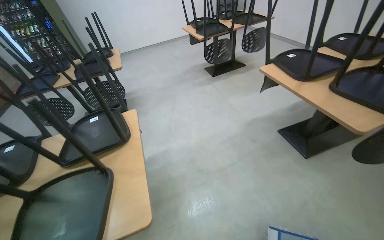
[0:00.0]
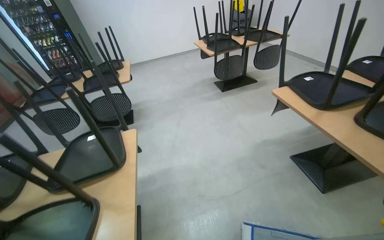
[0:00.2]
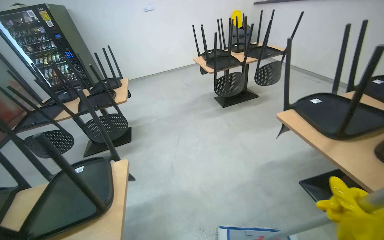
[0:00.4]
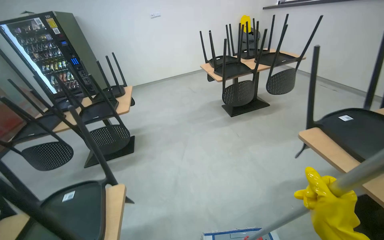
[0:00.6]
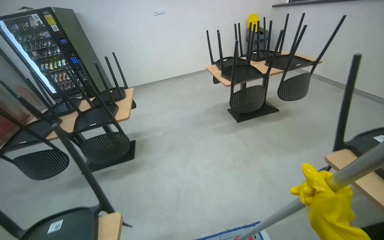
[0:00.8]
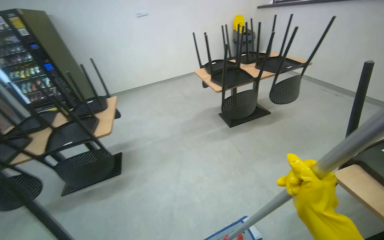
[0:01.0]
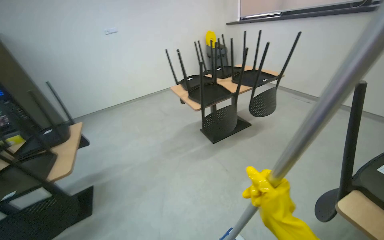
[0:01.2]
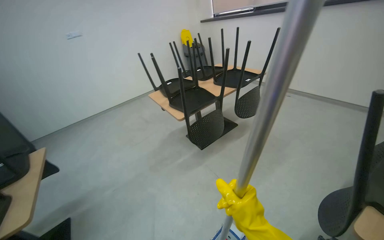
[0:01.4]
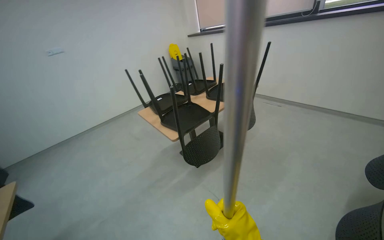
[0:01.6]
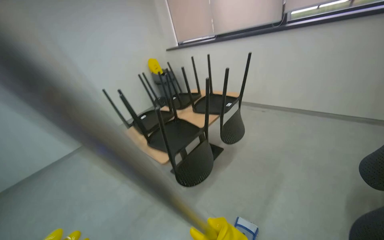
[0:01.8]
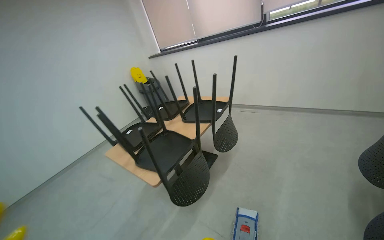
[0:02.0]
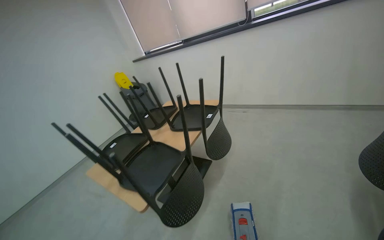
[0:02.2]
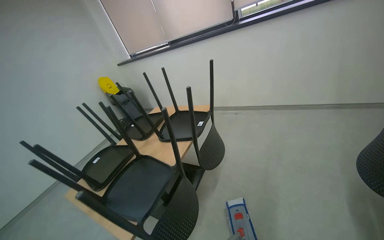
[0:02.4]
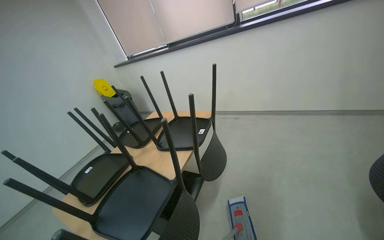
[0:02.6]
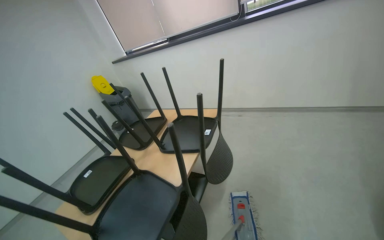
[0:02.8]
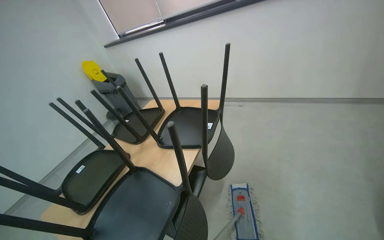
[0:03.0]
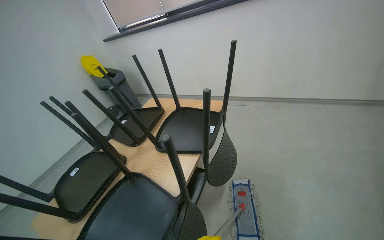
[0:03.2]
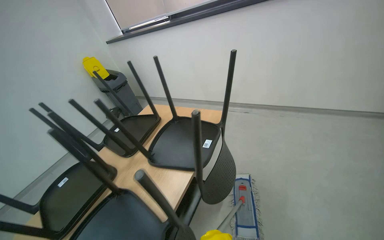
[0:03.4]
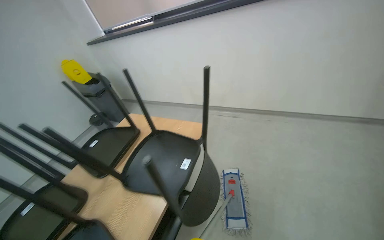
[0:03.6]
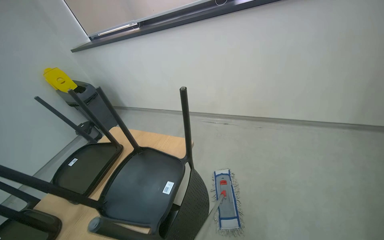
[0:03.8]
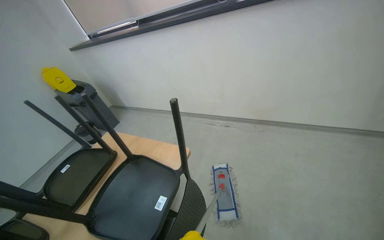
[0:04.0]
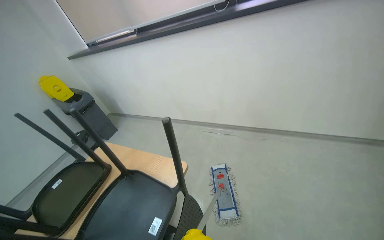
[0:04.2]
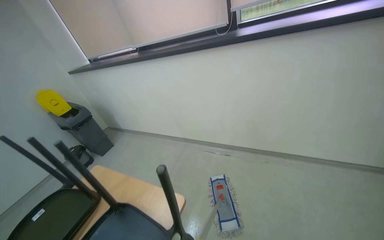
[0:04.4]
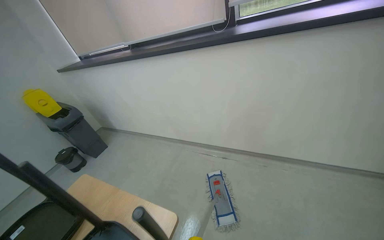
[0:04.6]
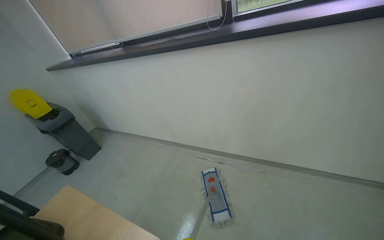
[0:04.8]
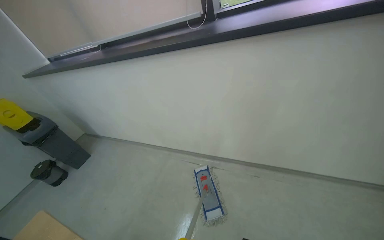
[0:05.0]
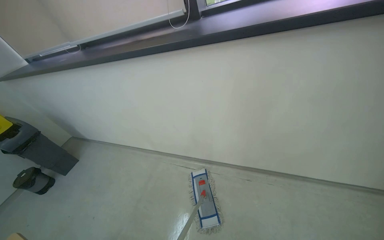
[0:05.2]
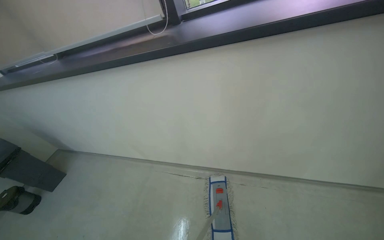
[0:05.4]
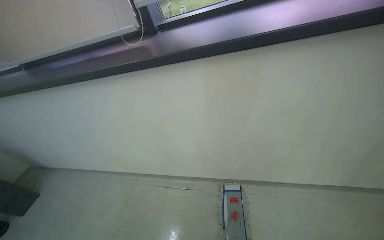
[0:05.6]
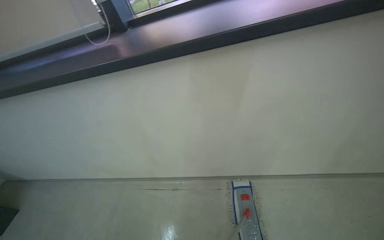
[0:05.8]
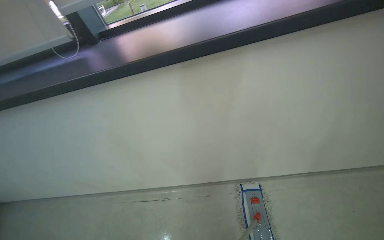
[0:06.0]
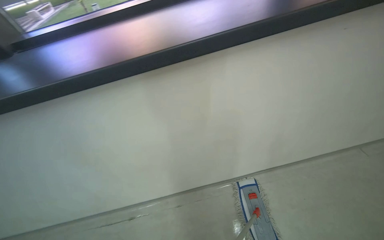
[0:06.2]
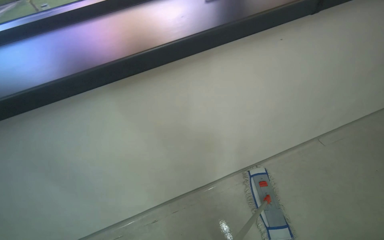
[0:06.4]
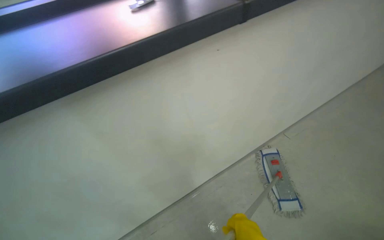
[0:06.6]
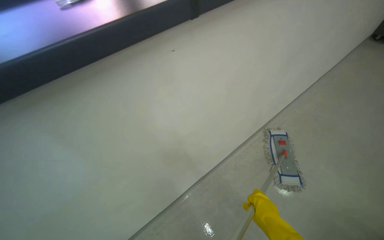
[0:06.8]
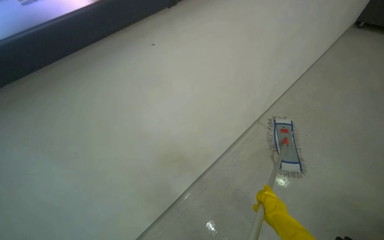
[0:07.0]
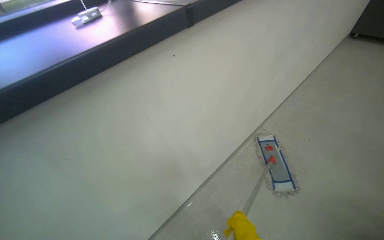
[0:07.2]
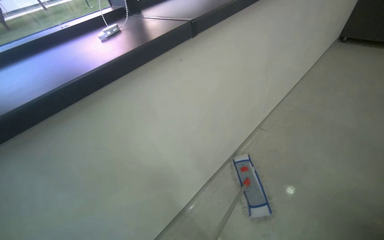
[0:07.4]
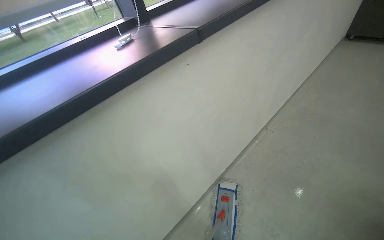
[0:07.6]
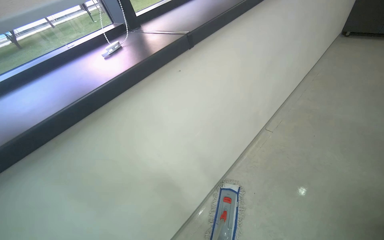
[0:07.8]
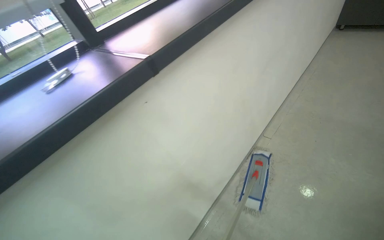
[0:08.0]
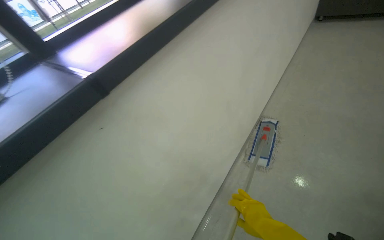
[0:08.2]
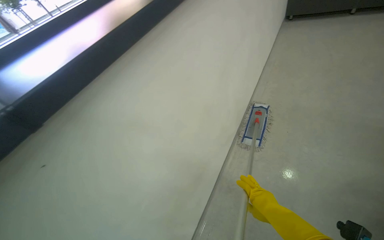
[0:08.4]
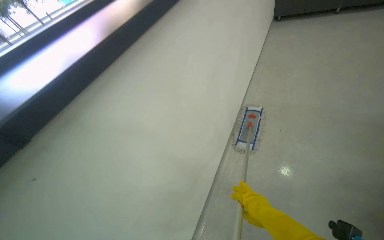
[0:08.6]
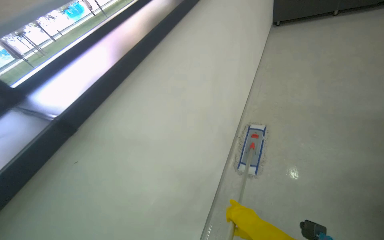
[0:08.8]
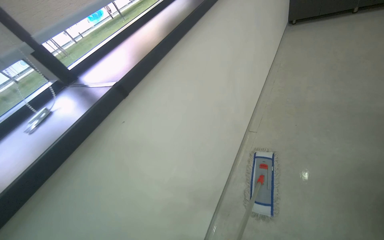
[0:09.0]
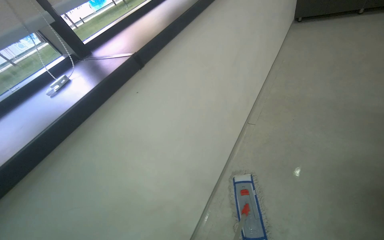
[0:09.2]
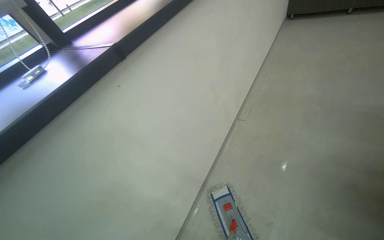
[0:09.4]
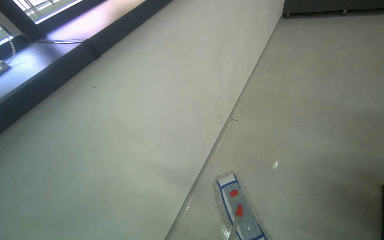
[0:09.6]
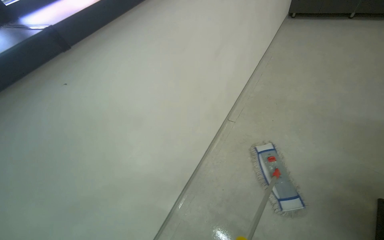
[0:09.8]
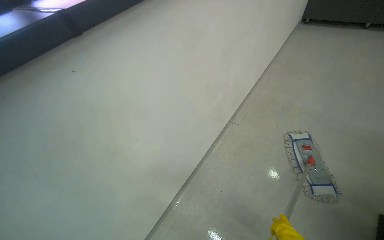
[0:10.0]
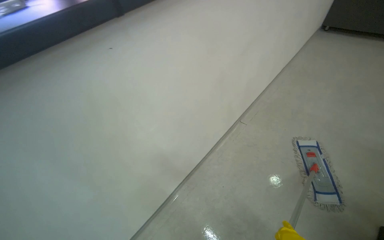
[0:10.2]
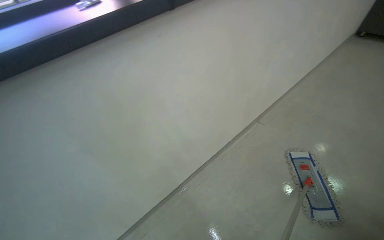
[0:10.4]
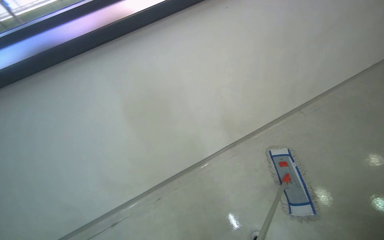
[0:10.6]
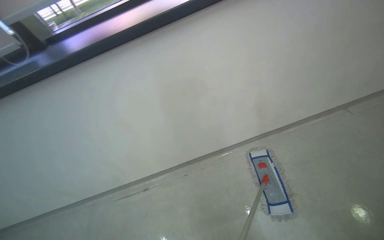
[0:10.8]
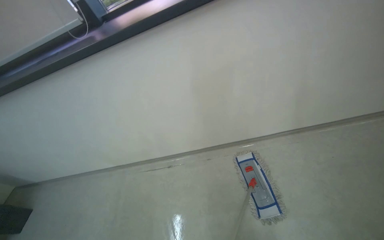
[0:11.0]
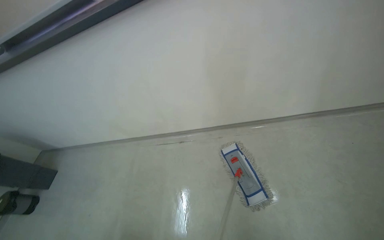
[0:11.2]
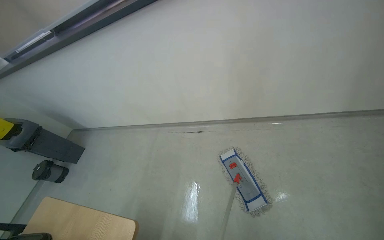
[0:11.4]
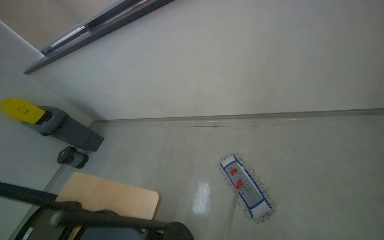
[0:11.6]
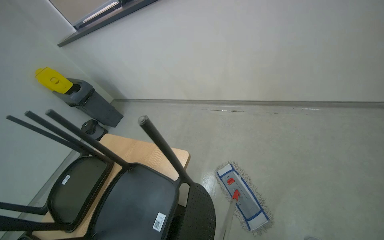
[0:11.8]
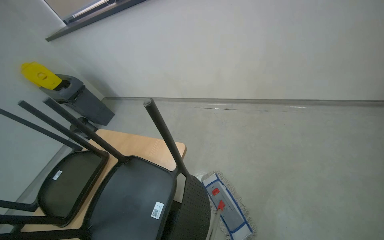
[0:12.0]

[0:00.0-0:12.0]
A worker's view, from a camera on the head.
Job: mopping floor.
The whole recording: Mopping canteen floor. The worker mops the canteen floor with a flat mop and a bucket.
0:00.0 to 0:01.6: The camera travels some 1.5 m. The head rotates about 20 degrees to the right. The view tilts approximately 15 degrees upward.
0:01.6 to 0:03.0: The head travels approximately 70 cm. The wearer's head swings some 25 degrees to the right.
0:03.0 to 0:04.4: The camera is carried some 70 cm.

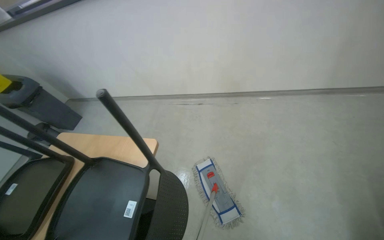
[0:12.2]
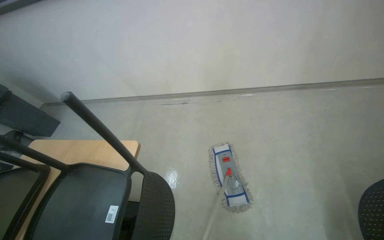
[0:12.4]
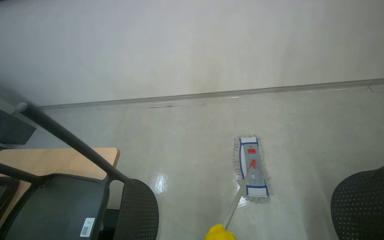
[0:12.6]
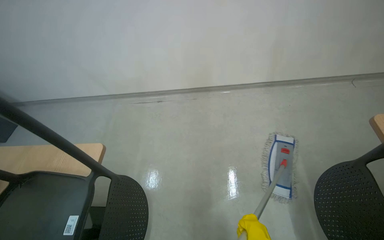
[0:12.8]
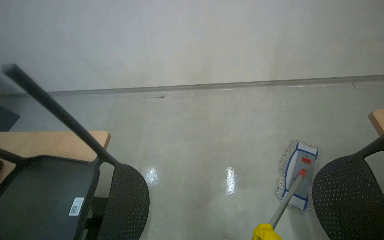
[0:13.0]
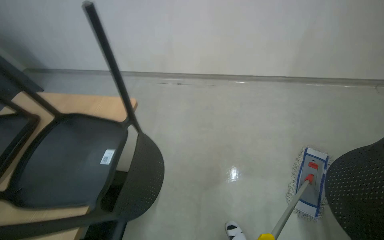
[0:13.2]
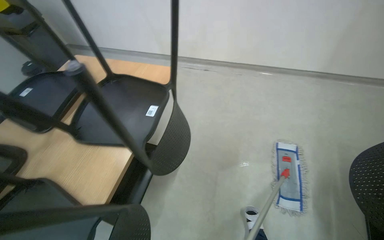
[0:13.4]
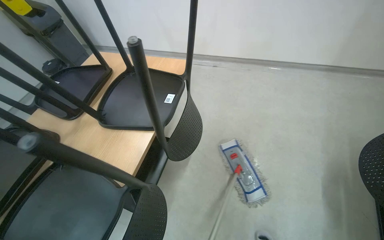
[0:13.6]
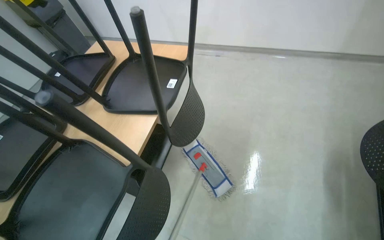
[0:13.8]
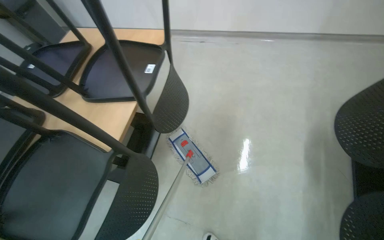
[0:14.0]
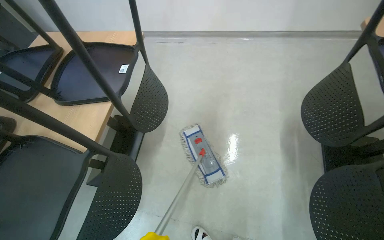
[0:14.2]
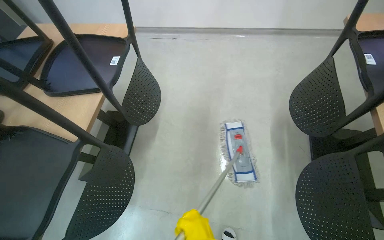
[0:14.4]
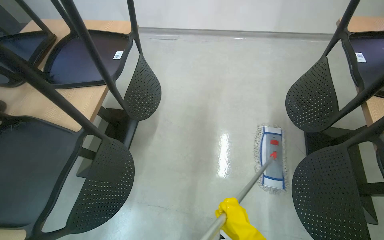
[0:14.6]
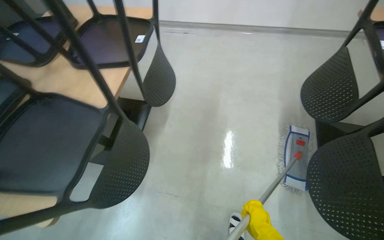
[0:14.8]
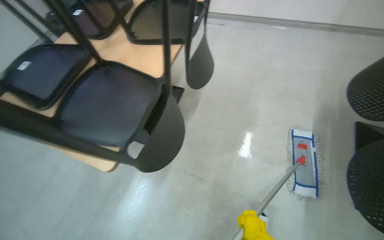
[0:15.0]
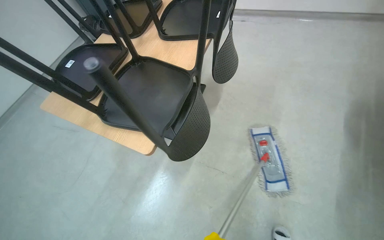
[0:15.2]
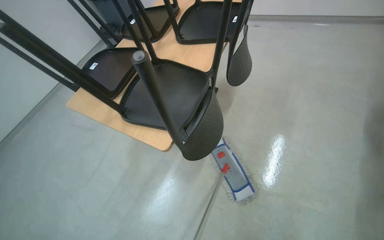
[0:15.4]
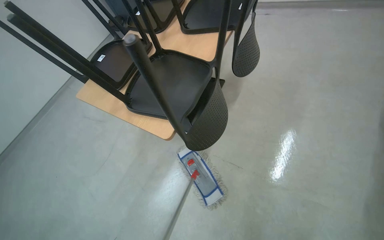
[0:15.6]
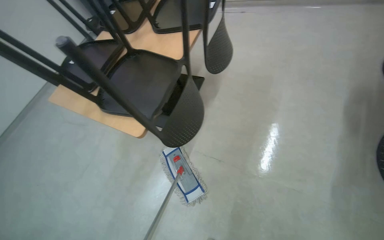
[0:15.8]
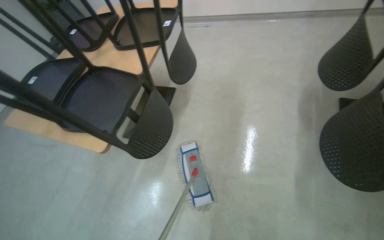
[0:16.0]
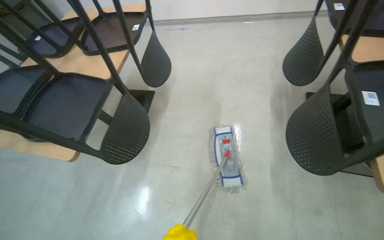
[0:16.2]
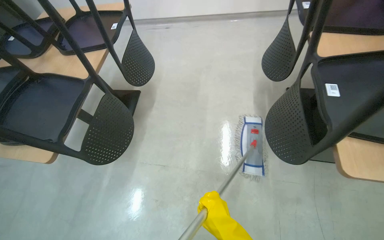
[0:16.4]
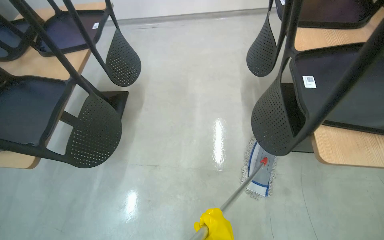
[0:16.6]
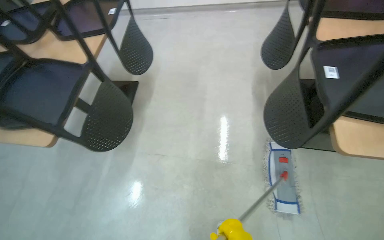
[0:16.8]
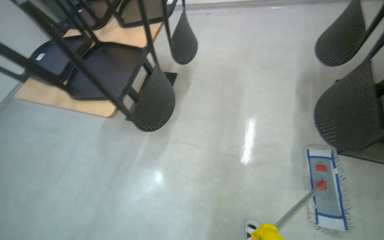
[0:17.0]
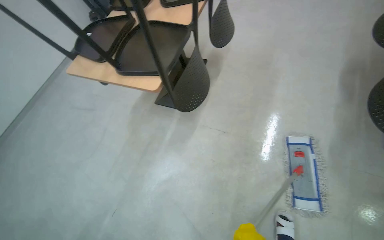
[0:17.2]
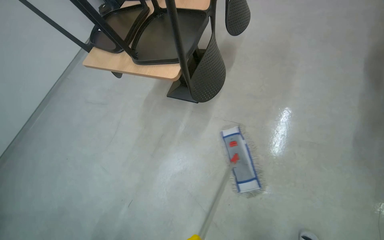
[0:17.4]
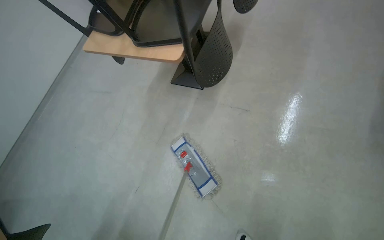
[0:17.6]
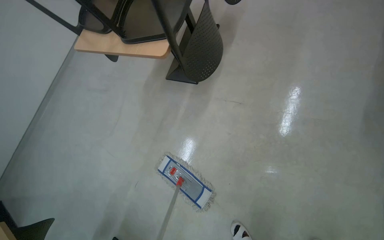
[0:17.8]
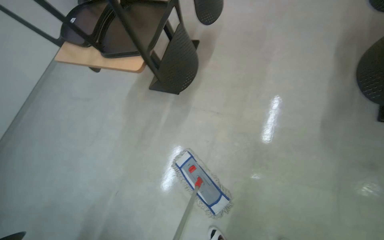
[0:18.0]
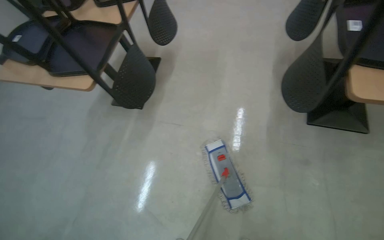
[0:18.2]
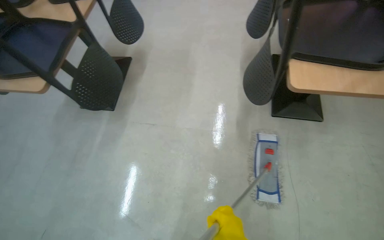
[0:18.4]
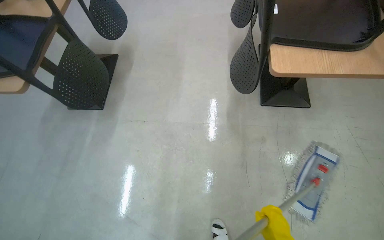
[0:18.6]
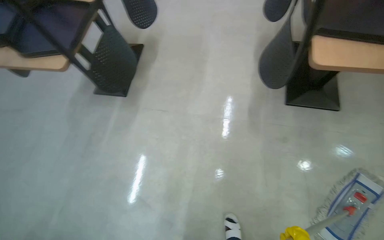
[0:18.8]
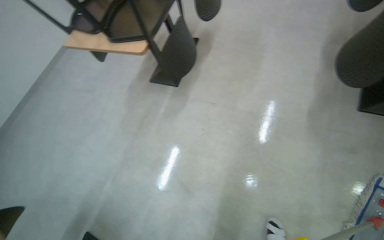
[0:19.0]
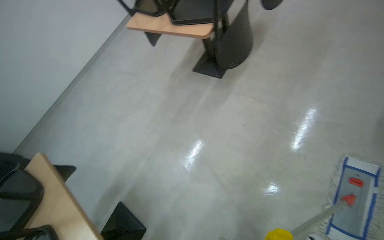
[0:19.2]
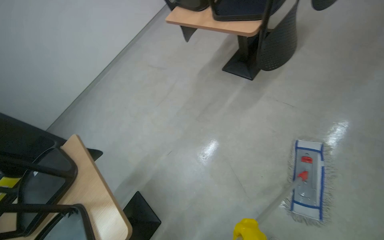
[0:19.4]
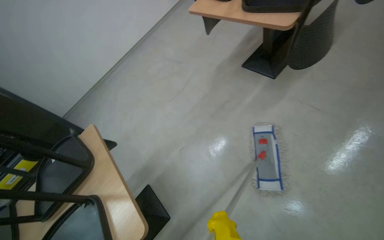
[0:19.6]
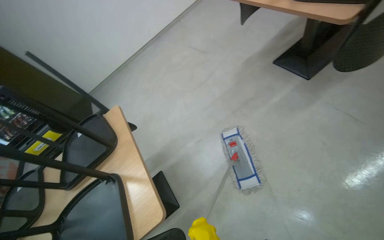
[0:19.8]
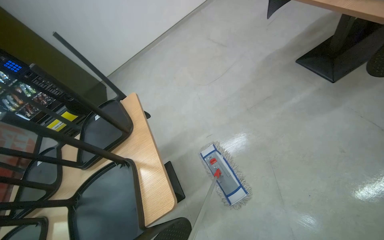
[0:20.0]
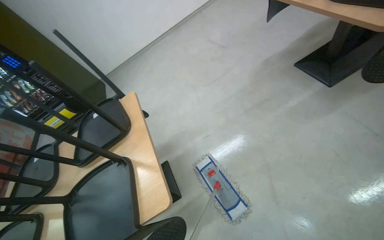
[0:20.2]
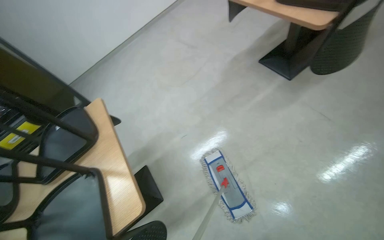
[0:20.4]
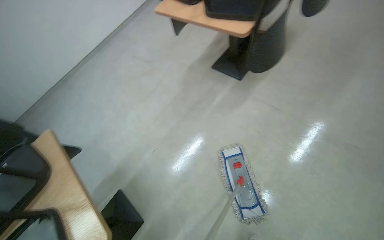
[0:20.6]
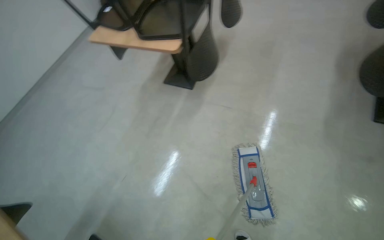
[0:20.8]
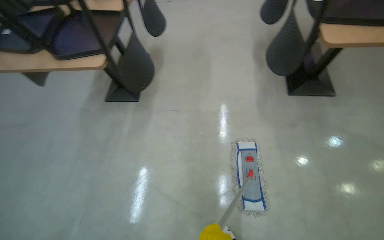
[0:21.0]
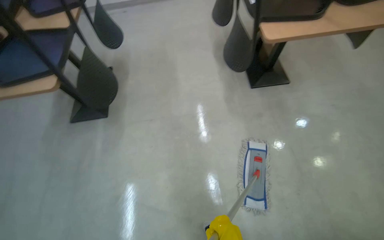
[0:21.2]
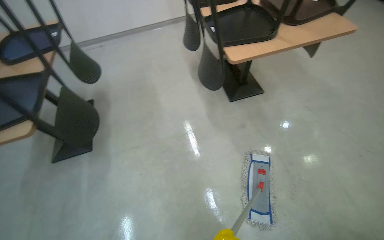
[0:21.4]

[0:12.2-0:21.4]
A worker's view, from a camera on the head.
Job: mopping floor.
The whole recording: Mopping canteen floor. The worker mops the canteen floor with a flat mop and a bucket.
0:12.2 to 0:13.8: The wearer moves approximately 50 cm.
0:15.2 to 0:16.8: The wearer's head swings some 15 degrees to the right.
0:18.4 to 0:19.8: The wearer moves about 70 cm. The head turns to the left by some 50 degrees.
0:19.8 to 0:21.4: The wearer looks roughly 75 degrees further to the right. The camera pitches upward, by approximately 20 degrees.
